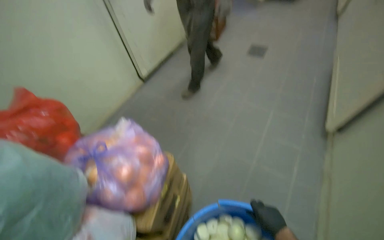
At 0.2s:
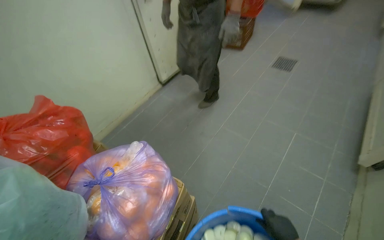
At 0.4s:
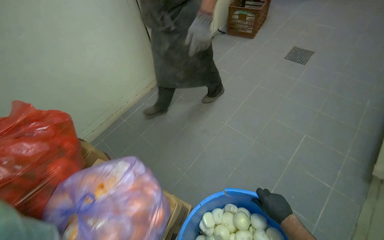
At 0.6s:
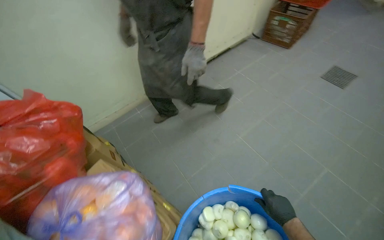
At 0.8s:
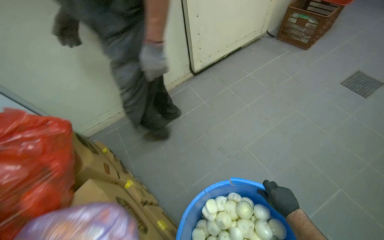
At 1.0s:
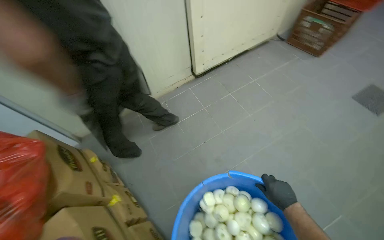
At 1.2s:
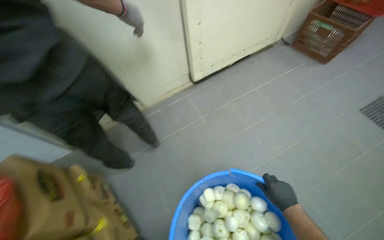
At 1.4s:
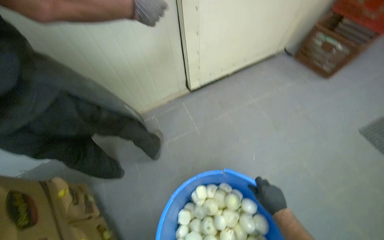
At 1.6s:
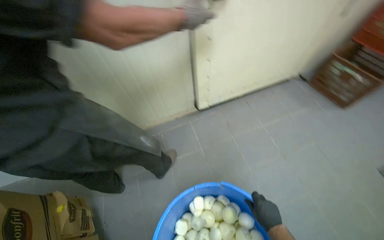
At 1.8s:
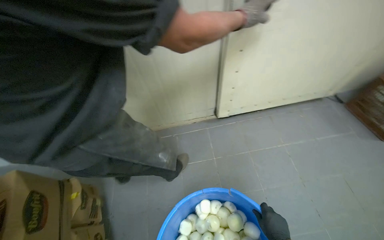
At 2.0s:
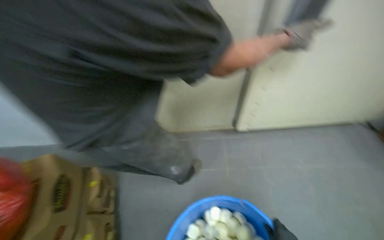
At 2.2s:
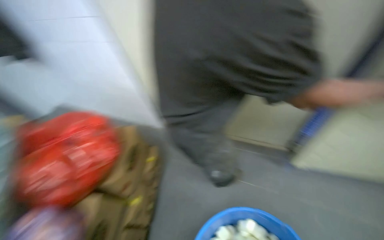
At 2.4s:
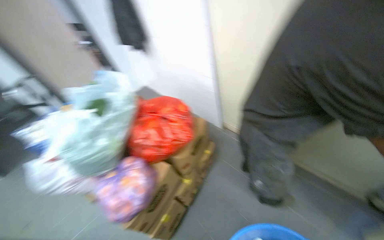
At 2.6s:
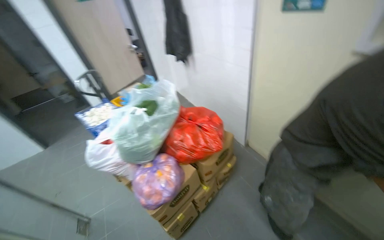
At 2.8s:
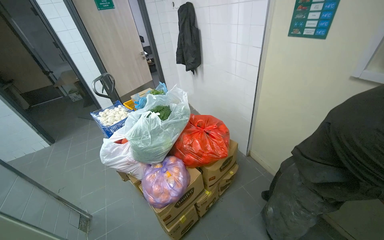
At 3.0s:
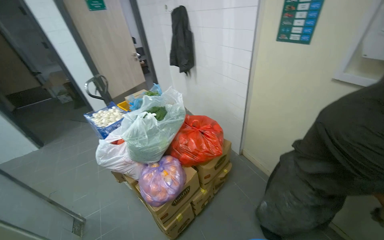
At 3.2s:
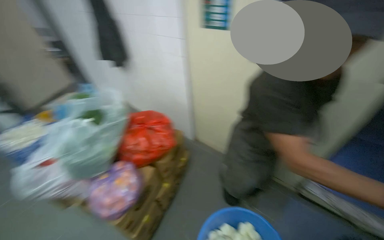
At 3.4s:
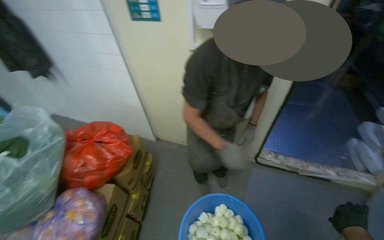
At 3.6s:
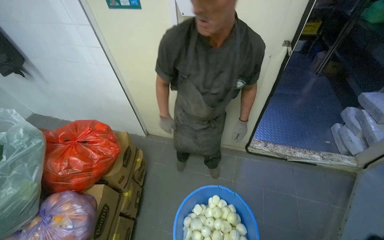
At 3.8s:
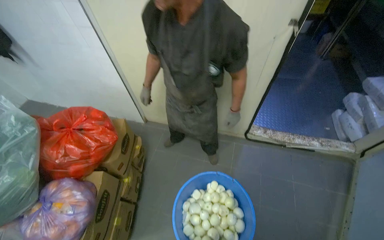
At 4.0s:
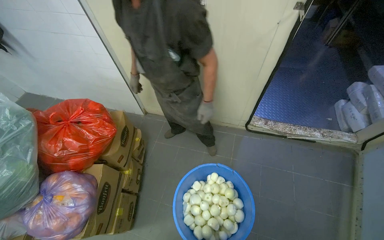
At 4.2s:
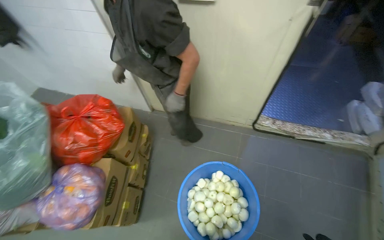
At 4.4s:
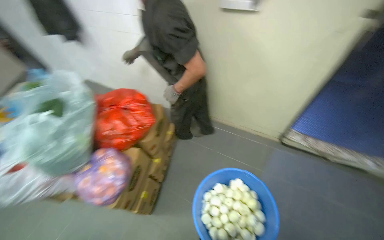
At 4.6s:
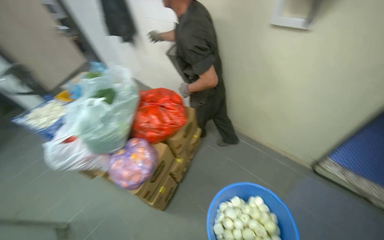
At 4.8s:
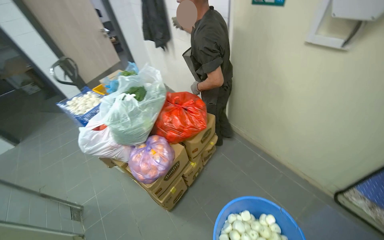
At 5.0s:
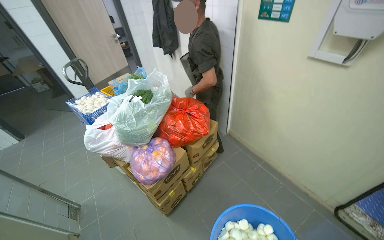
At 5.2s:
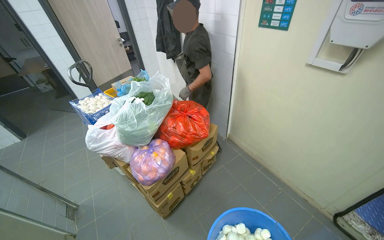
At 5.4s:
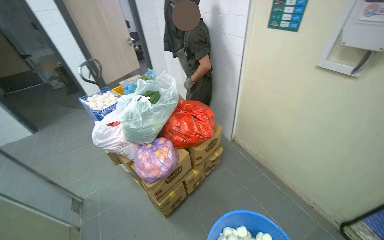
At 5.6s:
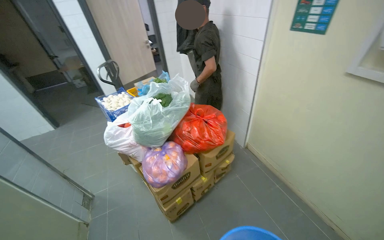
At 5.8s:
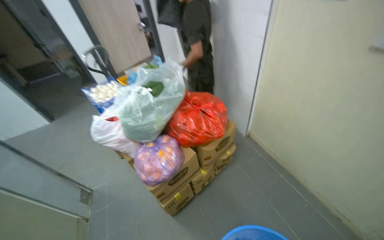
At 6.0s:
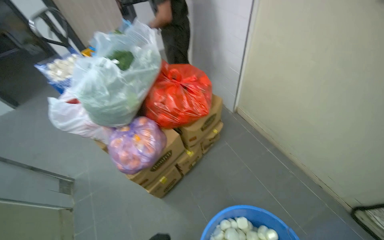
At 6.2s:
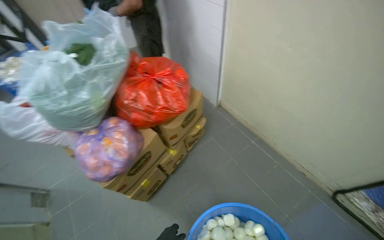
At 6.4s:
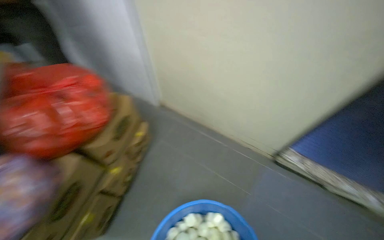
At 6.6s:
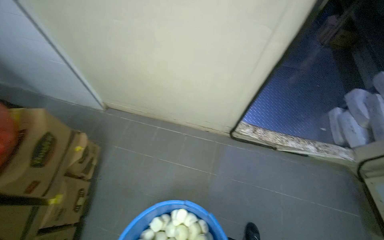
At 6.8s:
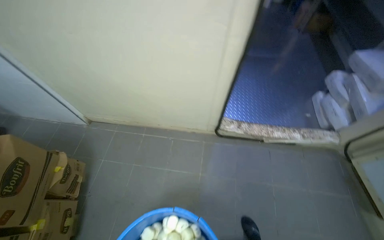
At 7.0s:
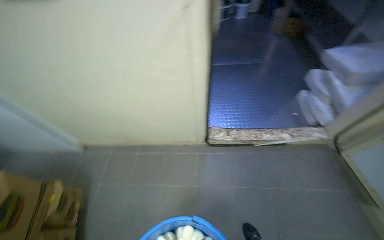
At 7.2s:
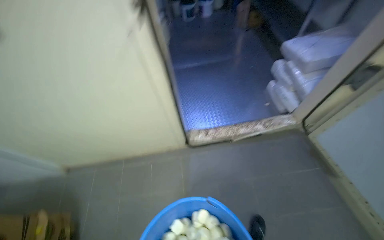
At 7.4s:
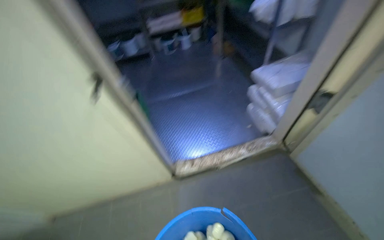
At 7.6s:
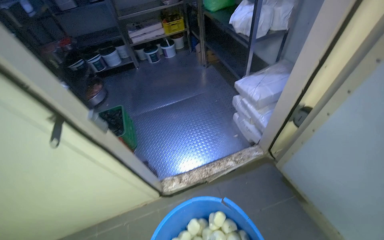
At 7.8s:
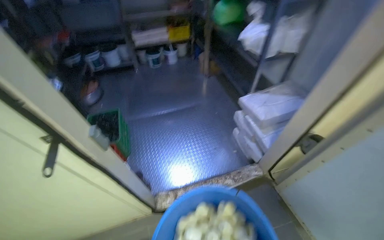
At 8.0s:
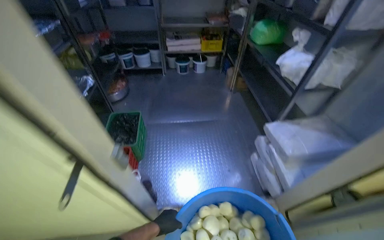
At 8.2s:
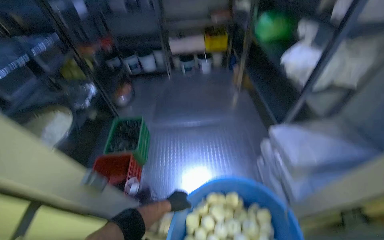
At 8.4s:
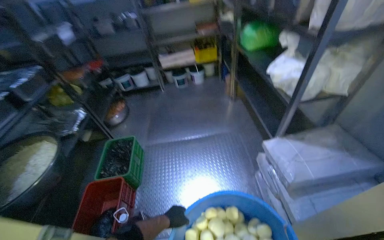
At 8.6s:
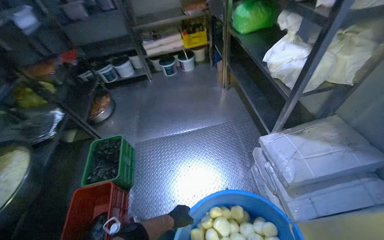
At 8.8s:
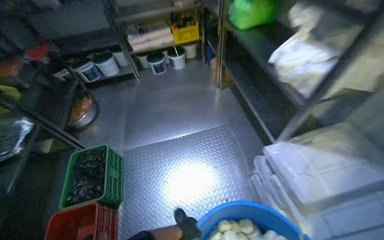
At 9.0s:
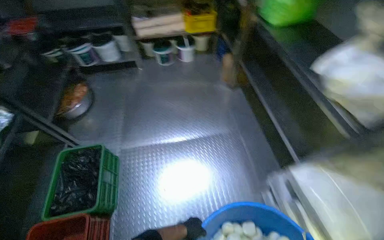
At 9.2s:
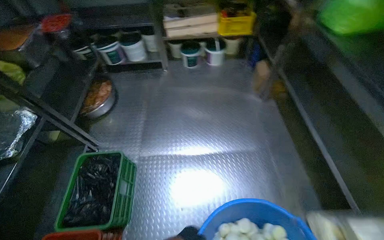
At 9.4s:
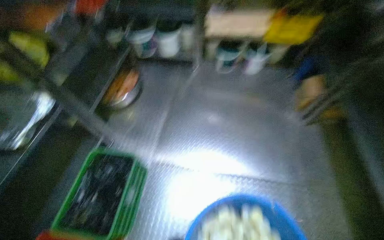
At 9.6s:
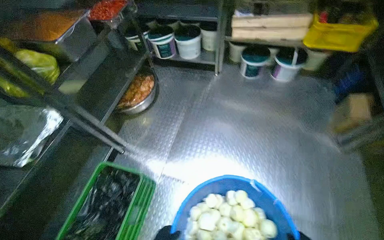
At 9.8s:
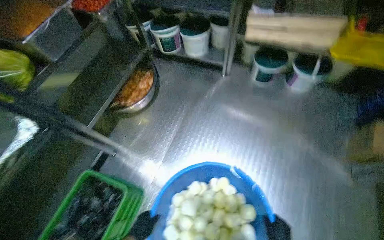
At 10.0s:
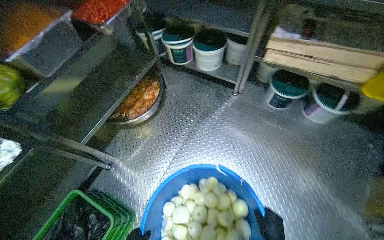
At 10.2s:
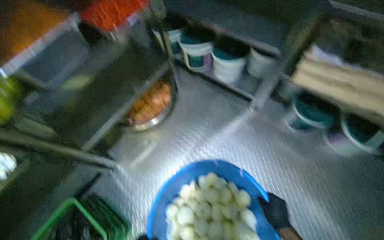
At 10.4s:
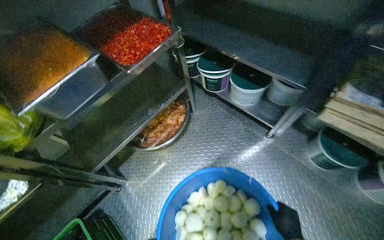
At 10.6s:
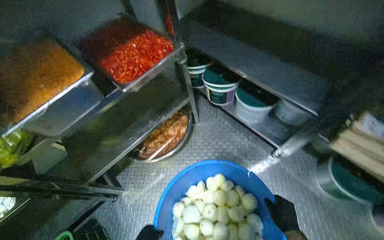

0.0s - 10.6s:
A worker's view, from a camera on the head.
Job: preparing food.
The whole recording: Transporting sliced onions to storage. The worker carries a large busket of onions through the kitchen and places it on a shelf in the storage room.
0.0s - 1.6s: The head travels some 70 cm. The head rotates approximately 35 degrees to the left.
1.6s - 3.0s: The wearer moves some 50 cm. The head rotates approximately 80 degrees to the left. The view tilts roughly 15 degrees upward.
3.0s - 4.6s: The camera is aimed about 15 degrees further to the right. The view tips downward by some 15 degrees.
4.6s - 6.0s: The head turns to the left by some 15 degrees.
6.0s - 7.6s: The head travels roughly 90 cm. The head rotates some 75 degrees to the right.
7.6s - 9.0s: The wearer moves about 90 cm.
9.0s - 10.6s: The camera travels approximately 1 m. The head rotates about 45 degrees to the left.

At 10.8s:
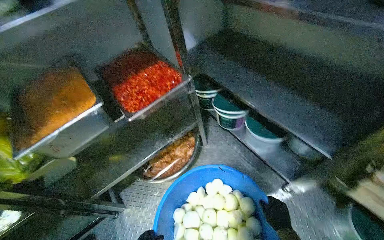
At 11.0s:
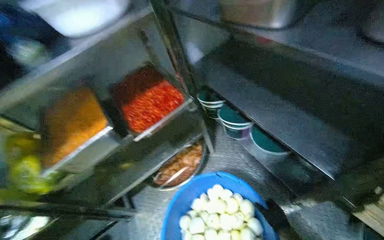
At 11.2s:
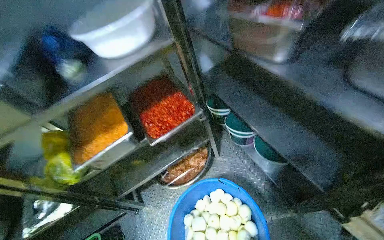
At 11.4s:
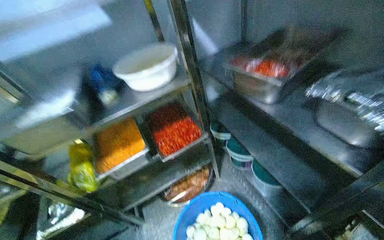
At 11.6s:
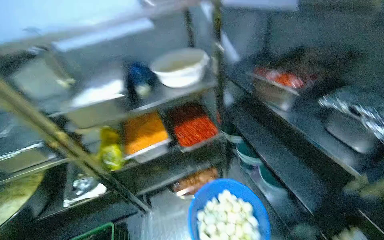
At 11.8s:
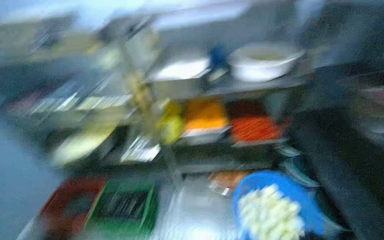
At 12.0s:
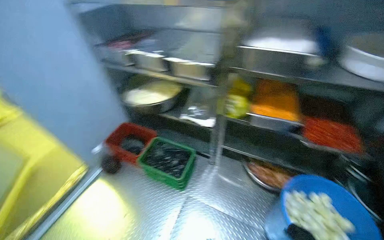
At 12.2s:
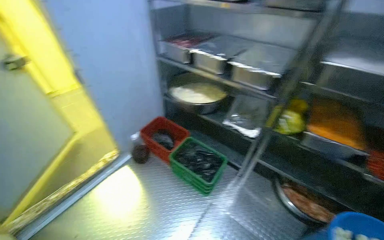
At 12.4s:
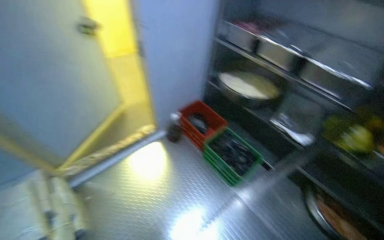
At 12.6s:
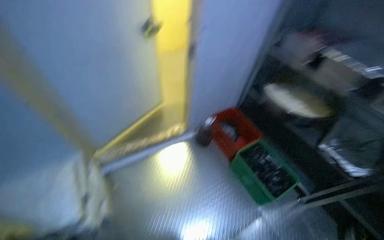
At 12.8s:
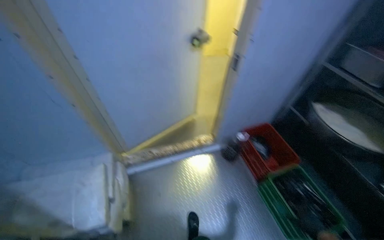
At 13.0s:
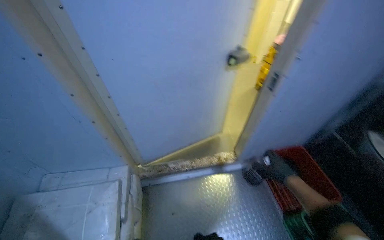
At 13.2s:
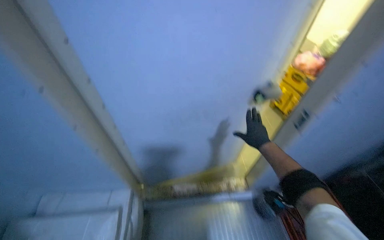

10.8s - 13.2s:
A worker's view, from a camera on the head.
Job: preparing food.
The whole recording: Transporting sliced onions to storage. The worker carries a large busket of onions through the kitchen and places it on a shelf in the storage room.
10.8s - 12.0s: The camera is carried some 50 cm. The wearer looks about 55 degrees further to the left.
12.0s - 13.2s: The camera travels approximately 1 m. The wearer's head swings about 60 degrees to the left.

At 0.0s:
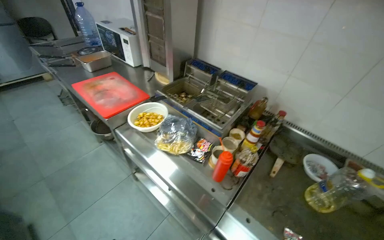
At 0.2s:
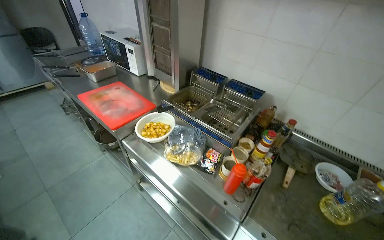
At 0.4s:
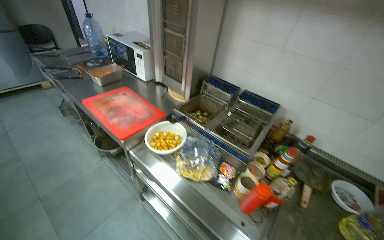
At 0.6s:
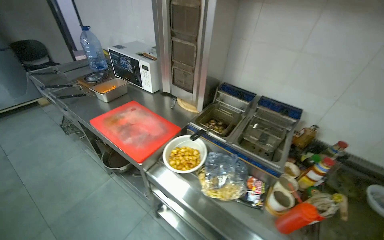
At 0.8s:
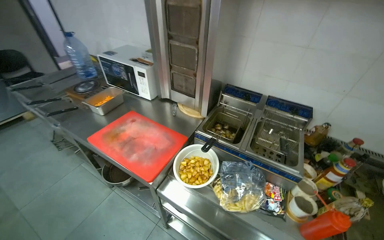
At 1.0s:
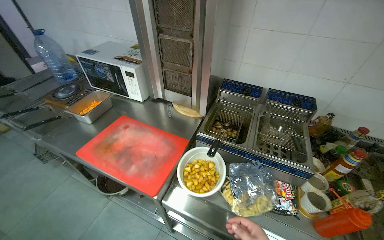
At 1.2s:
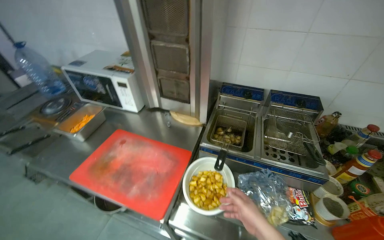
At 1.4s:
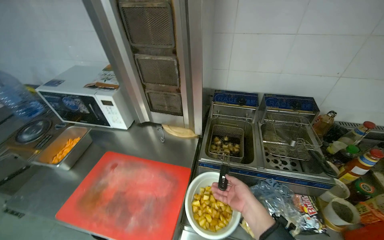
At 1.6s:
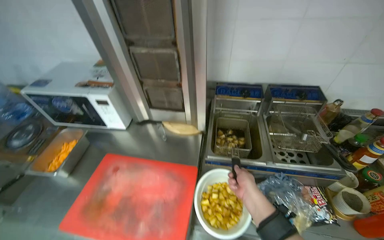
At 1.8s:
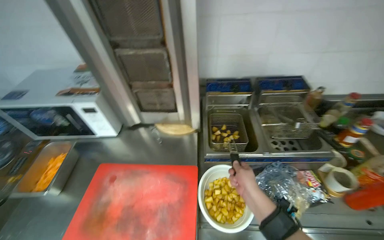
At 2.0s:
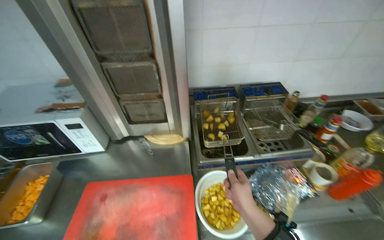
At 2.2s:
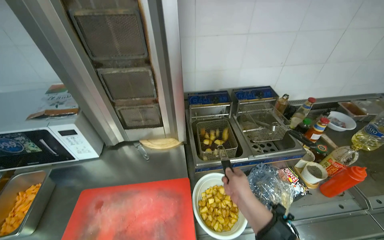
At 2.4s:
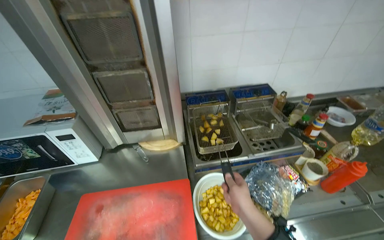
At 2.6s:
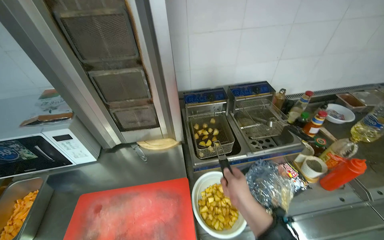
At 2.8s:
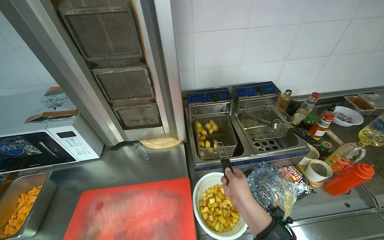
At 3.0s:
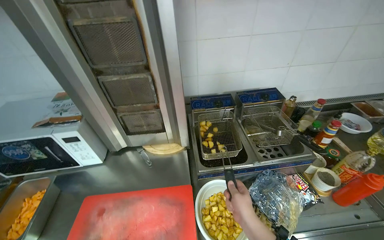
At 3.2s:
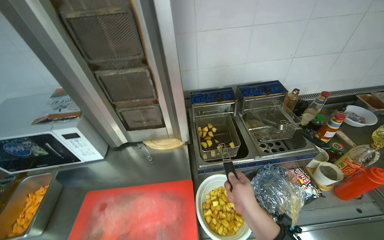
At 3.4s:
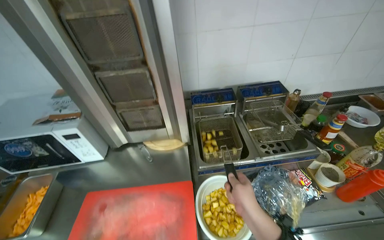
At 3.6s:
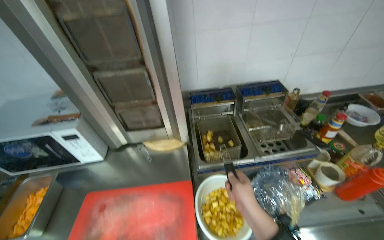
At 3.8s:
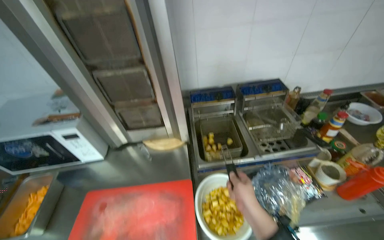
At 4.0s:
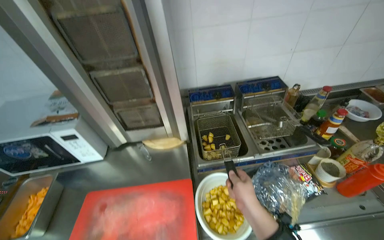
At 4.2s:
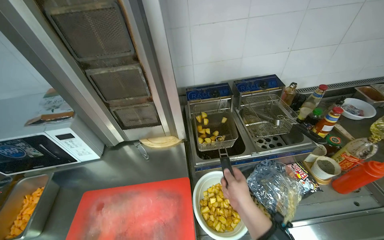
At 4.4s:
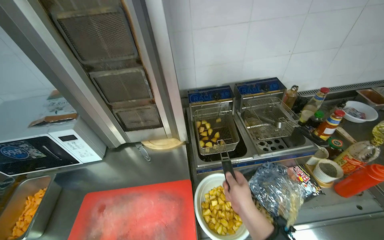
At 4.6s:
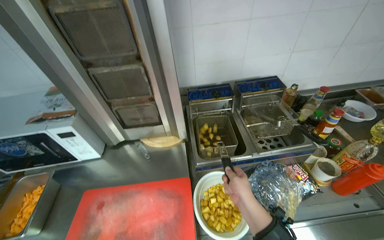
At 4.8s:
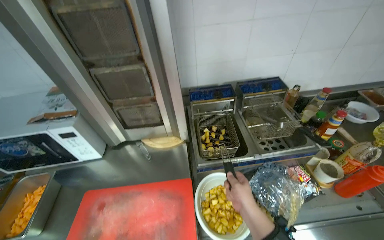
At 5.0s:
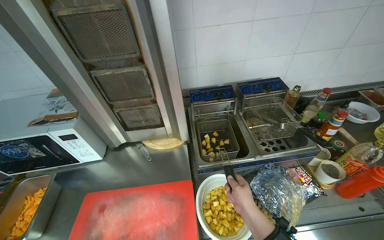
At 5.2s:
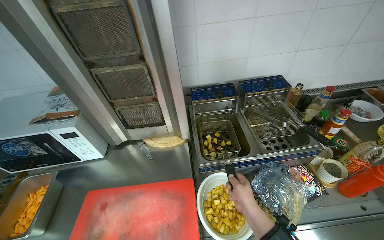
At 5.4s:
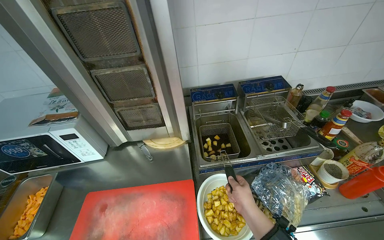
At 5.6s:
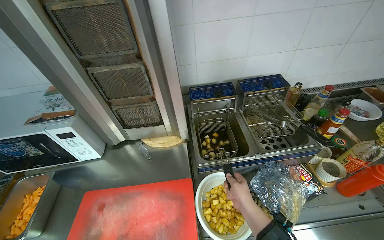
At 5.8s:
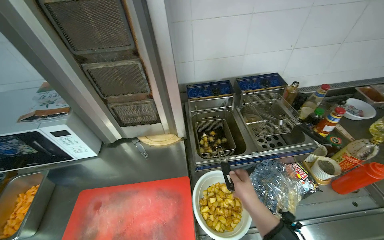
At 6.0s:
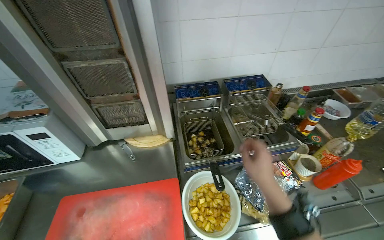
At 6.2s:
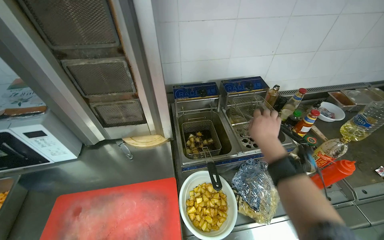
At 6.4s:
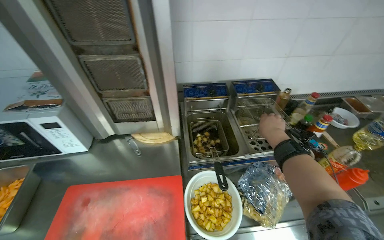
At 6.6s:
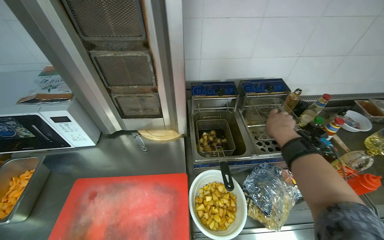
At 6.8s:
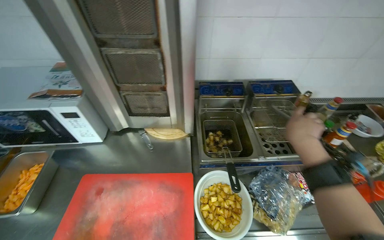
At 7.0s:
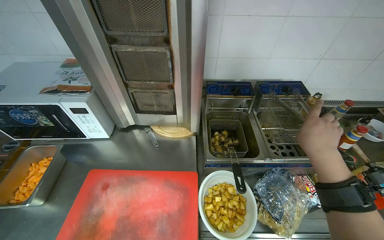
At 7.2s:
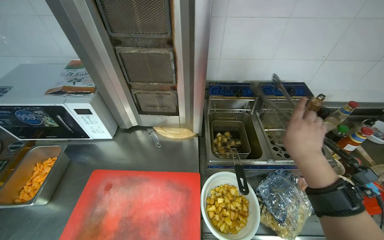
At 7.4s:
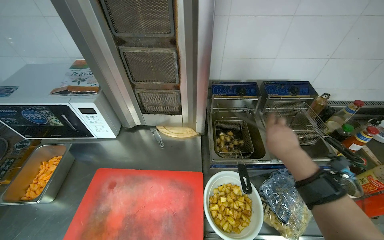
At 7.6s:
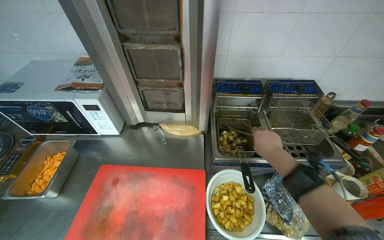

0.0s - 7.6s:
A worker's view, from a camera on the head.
Job: cooking food.
The whole recording: Frying potatoes. The worker places diced potatoes into a deep fryer and stirs them.
0.0s - 1.6s: The camera is carried roughly 80 cm. The head turns to the right by some 30 degrees.
1.6s - 3.0s: The wearer's head swings approximately 15 degrees to the right.
6.0s - 7.6s: The right hand goes approximately 15 cm farther from the camera.
